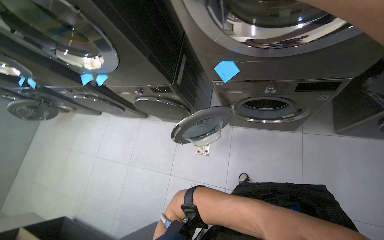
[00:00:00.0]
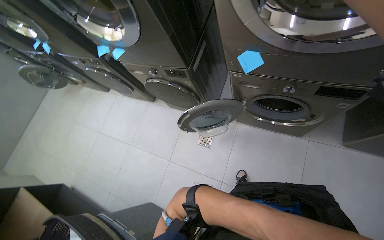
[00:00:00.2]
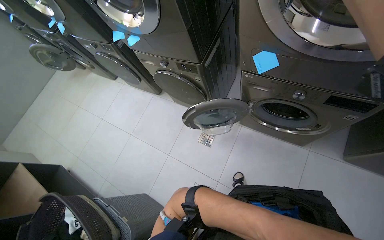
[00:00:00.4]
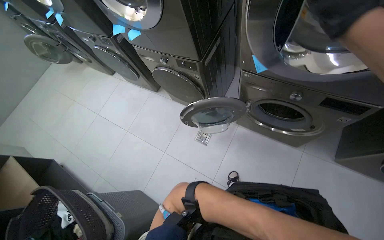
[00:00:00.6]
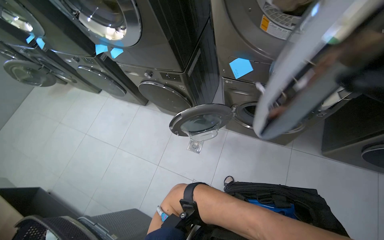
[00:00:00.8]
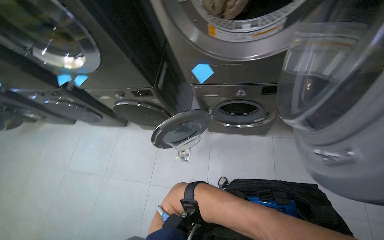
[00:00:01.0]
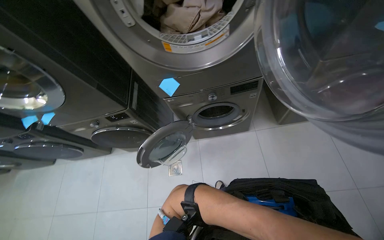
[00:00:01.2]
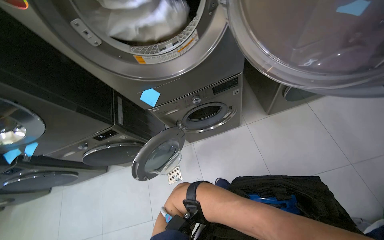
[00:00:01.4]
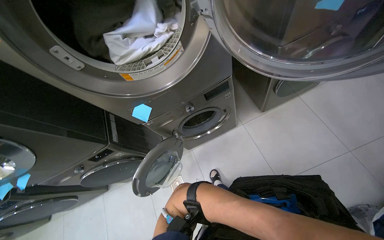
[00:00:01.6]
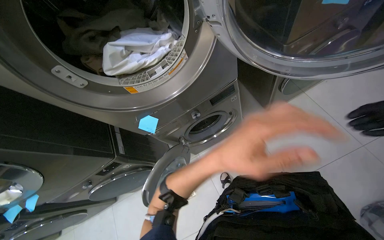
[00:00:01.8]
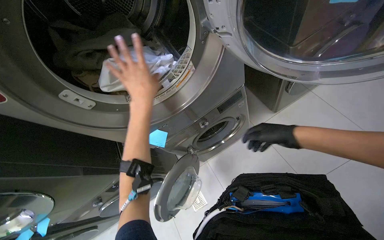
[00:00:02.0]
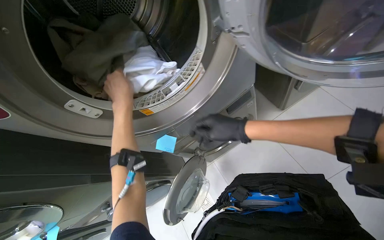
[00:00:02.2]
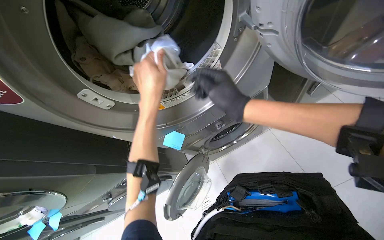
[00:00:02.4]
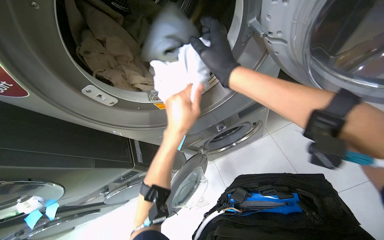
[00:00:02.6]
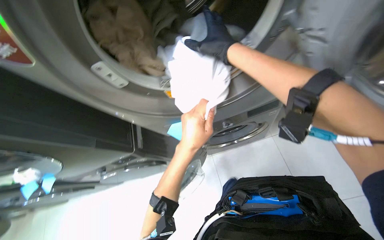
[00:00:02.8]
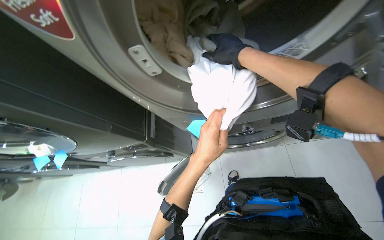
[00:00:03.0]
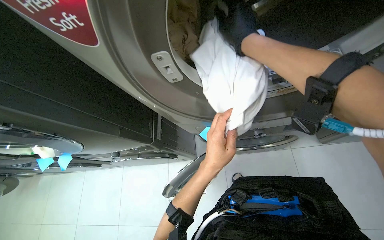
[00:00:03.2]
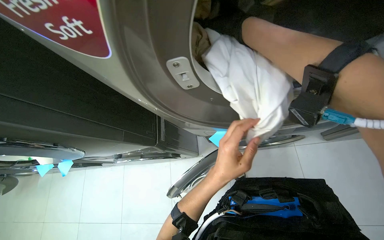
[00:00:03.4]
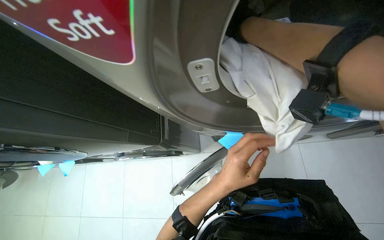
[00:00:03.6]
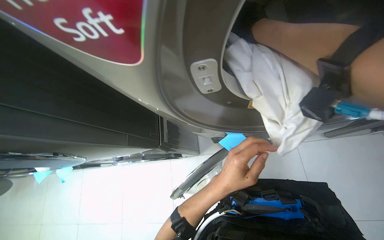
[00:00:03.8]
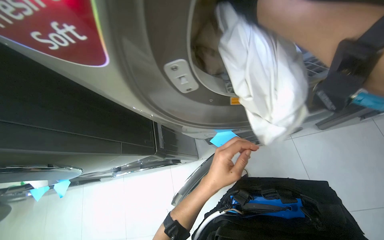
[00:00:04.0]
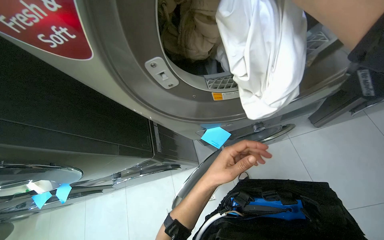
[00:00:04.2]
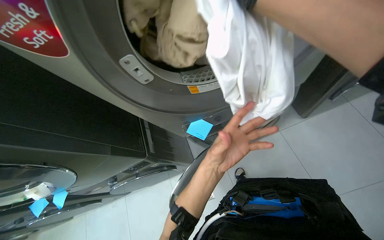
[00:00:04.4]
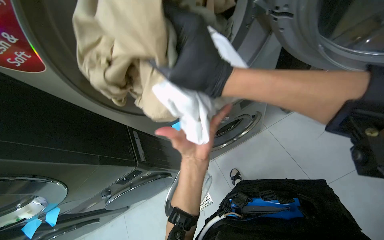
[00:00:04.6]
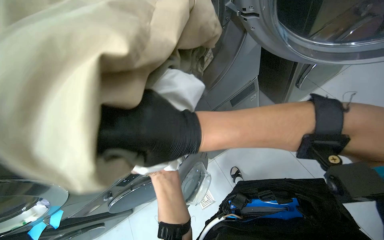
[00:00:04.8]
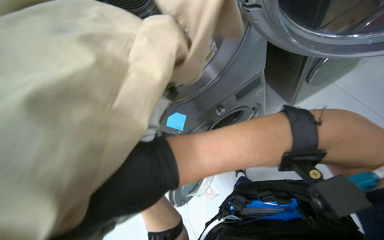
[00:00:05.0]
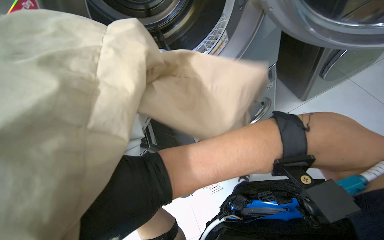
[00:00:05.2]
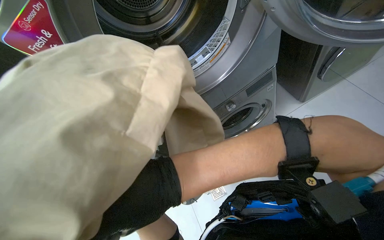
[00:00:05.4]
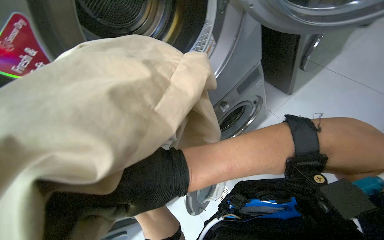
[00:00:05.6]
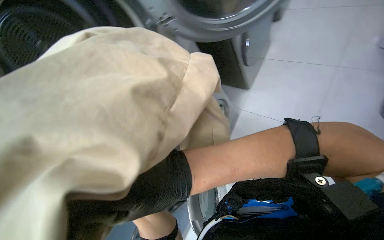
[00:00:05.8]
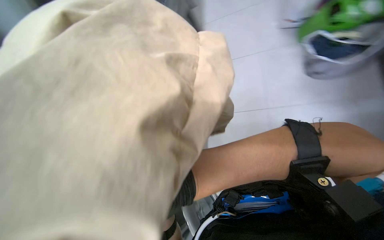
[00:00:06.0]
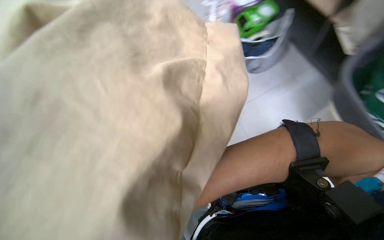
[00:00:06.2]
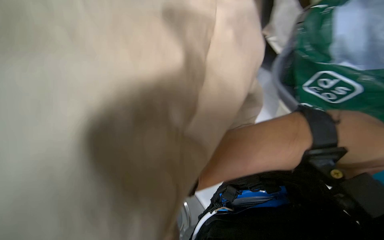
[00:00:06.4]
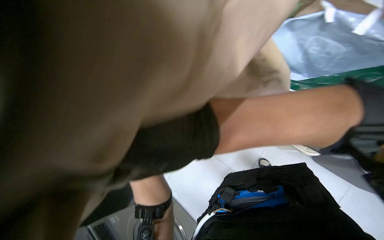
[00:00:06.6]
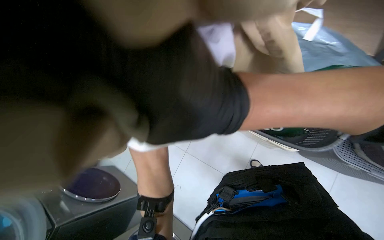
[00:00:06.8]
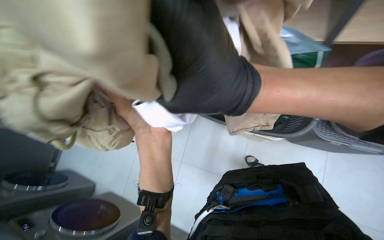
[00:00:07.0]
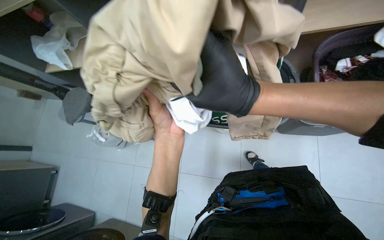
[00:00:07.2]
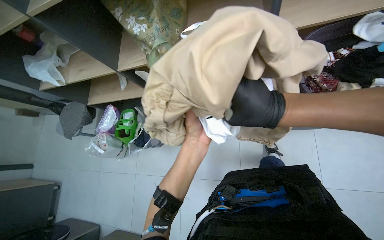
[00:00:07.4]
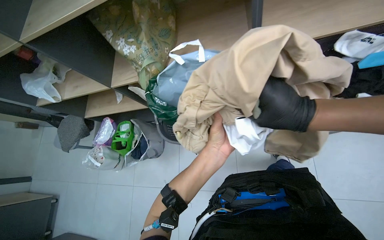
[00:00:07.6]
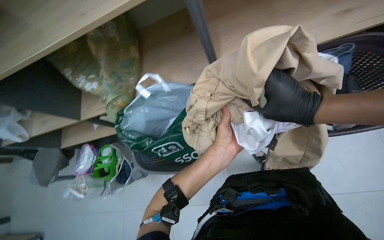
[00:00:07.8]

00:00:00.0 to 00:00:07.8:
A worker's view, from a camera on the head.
Job: managing laundry.
The whole recording: Operating laundry machines. The worker loads clothes into washing machines and dryers, closes doors, and checks filters.
00:00:00.0 to 00:00:01.6: The head turns to the right by roughly 35 degrees.
00:00:04.6 to 00:00:06.2: The camera sweeps to the right, by roughly 30 degrees.
00:00:06.2 to 00:00:07.8: The head rotates roughly 40 degrees to the right.

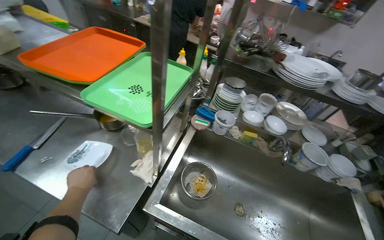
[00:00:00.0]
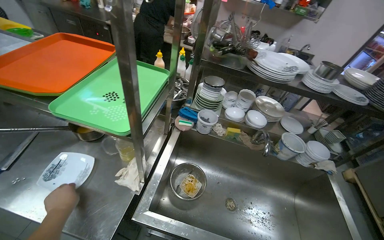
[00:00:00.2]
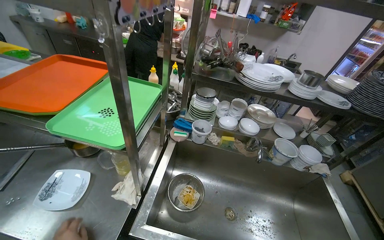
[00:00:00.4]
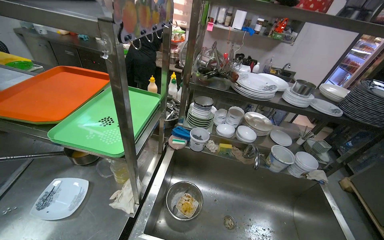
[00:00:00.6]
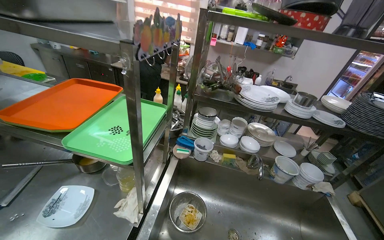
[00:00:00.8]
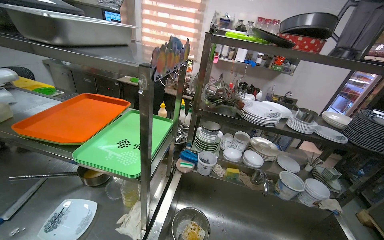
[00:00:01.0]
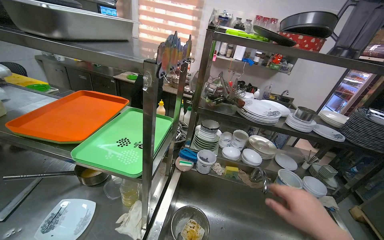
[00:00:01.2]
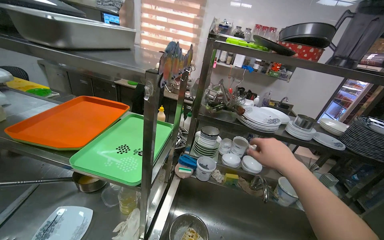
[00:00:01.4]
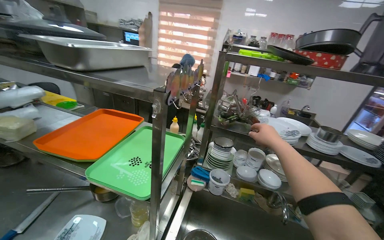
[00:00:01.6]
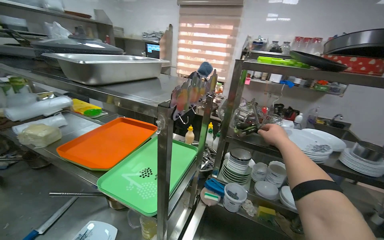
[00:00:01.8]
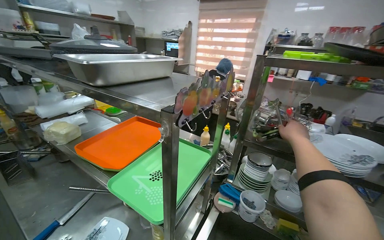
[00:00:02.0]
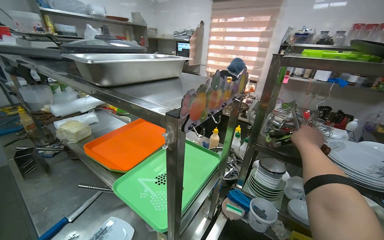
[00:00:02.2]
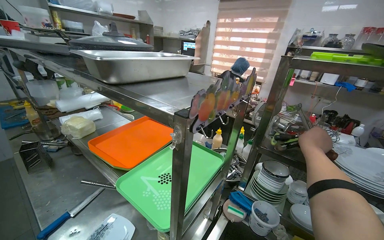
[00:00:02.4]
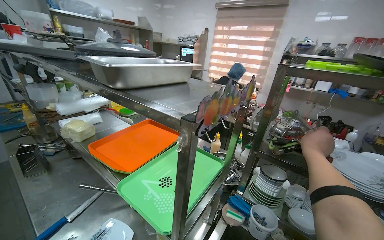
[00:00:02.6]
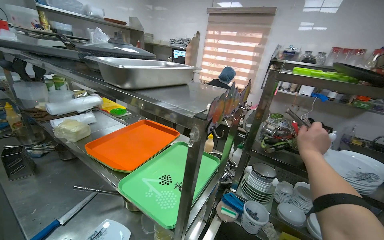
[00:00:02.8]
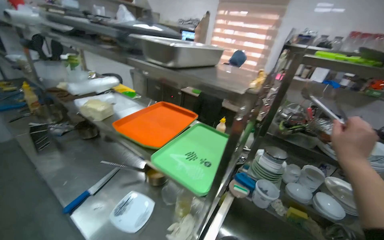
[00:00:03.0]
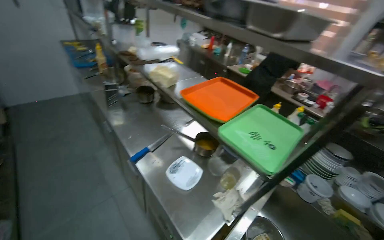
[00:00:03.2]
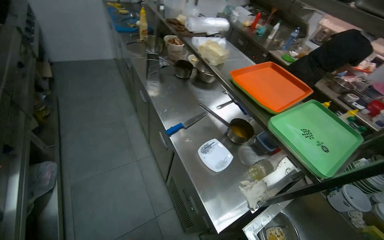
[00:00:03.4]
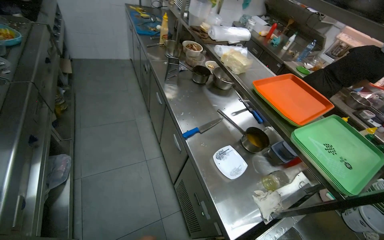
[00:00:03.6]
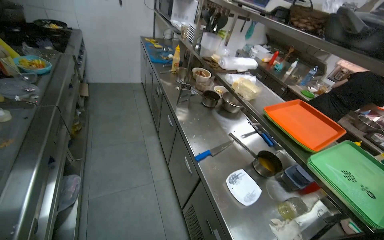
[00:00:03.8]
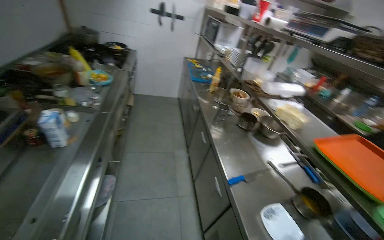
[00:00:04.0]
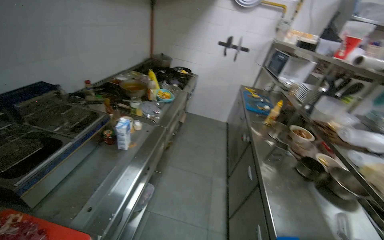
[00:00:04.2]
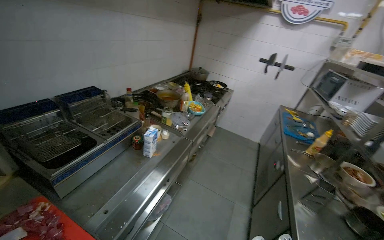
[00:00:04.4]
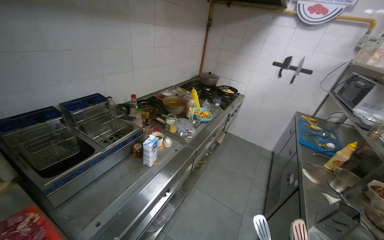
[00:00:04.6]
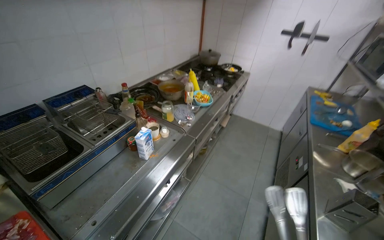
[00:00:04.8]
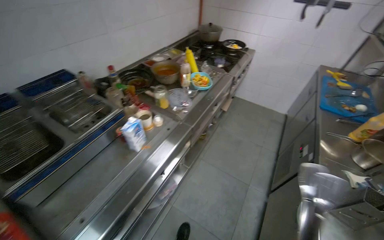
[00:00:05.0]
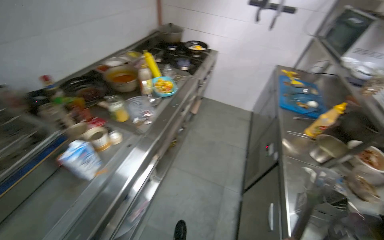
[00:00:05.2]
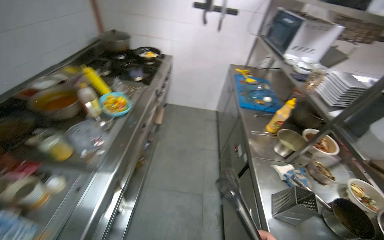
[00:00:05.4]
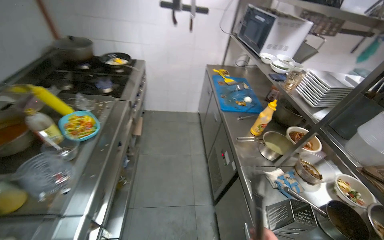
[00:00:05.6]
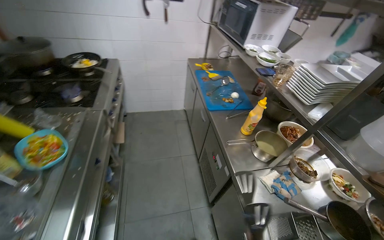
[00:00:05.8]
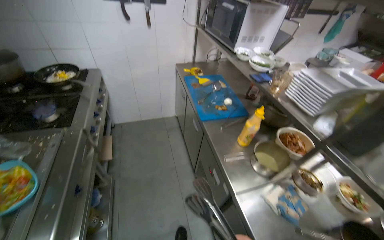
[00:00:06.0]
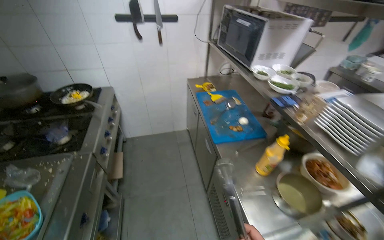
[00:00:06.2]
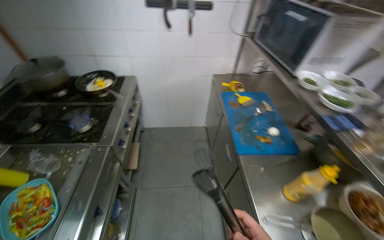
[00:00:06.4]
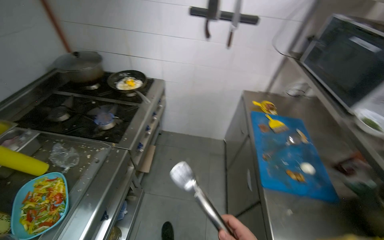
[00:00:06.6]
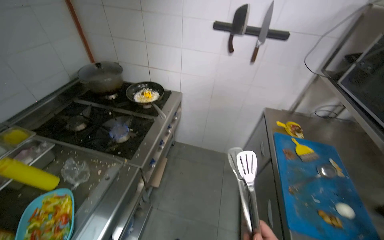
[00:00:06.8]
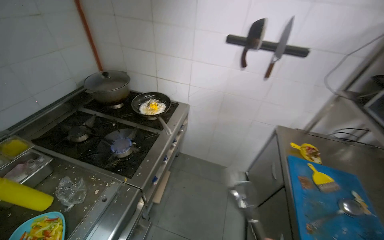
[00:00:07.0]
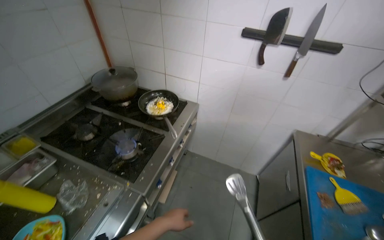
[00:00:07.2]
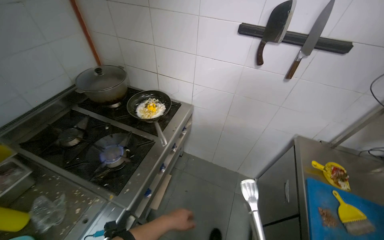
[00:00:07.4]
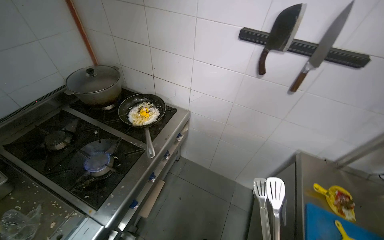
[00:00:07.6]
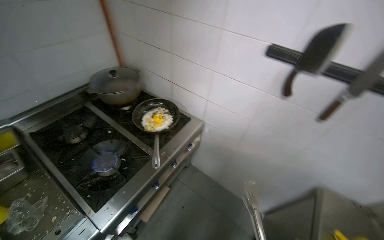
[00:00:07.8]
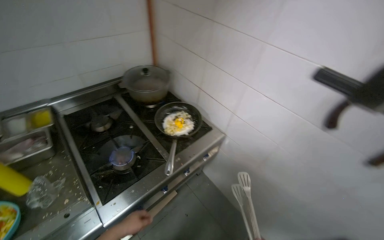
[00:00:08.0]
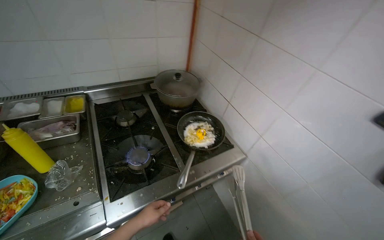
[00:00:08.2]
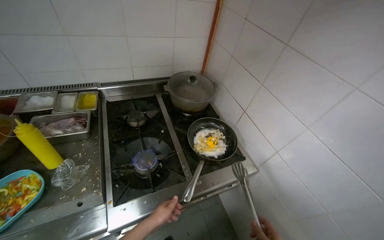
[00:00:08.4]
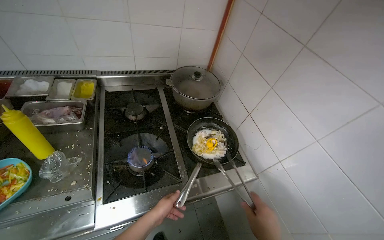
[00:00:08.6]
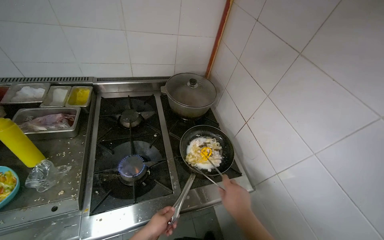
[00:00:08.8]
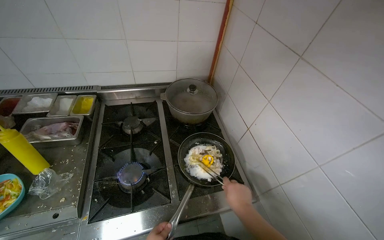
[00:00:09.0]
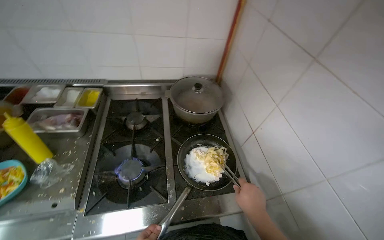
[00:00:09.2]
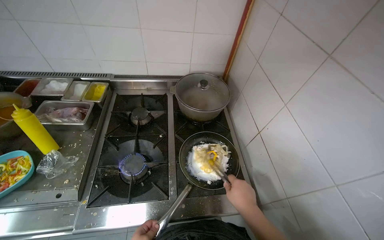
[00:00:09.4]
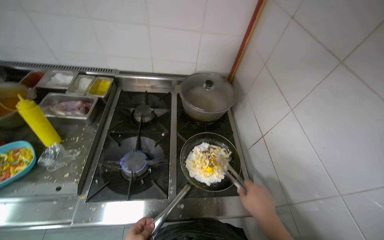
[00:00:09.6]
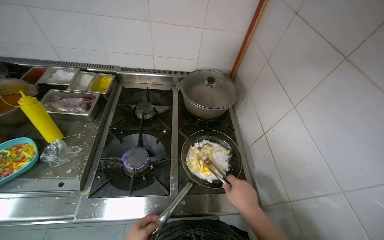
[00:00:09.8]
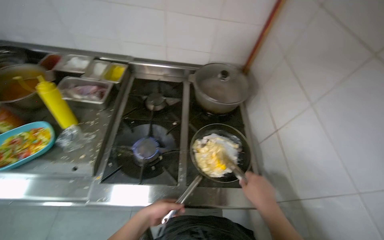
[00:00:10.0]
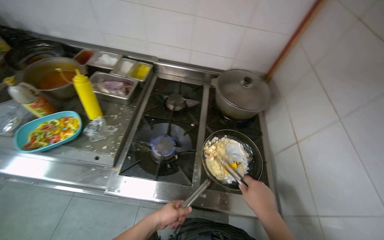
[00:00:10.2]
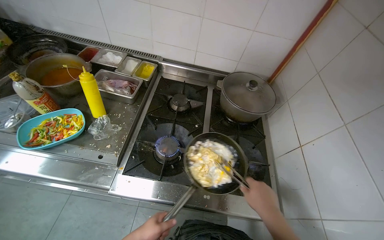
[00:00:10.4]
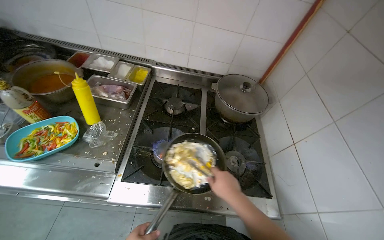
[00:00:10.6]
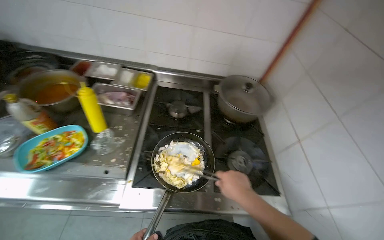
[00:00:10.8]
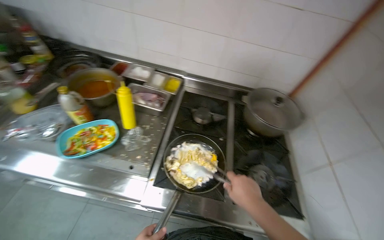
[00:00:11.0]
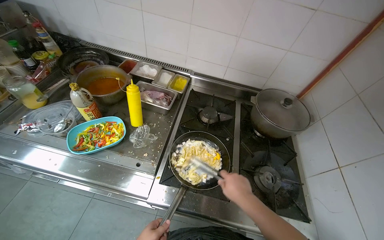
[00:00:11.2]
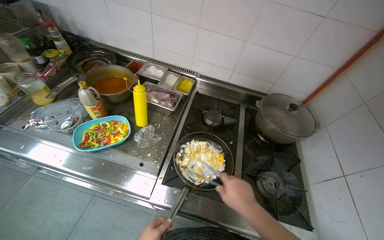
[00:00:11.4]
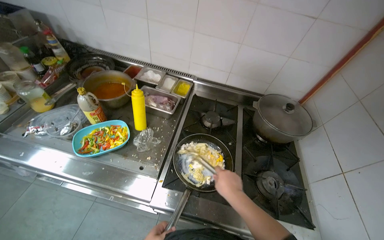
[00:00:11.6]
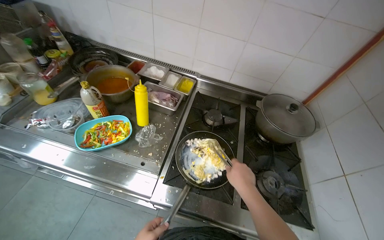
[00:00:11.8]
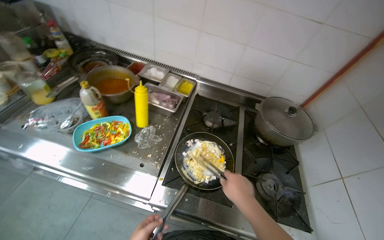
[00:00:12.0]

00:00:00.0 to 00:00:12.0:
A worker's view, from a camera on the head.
Job: cooking food.
The whole recording: Stirring ingredients in pan. The worker stirs ingredients in a pan on the stove using tongs.
00:00:00.0 to 00:00:01.6: The view tips upward by about 20 degrees.
00:00:03.0 to 00:00:04.4: The wearer moves some 60 cm. The wearer's head swings roughly 80 degrees to the left. The camera pitches upward, by some 10 degrees.
00:00:04.4 to 00:00:06.0: The camera is carried some 1 m. The head turns to the right by about 45 degrees. The view tilts about 15 degrees downward.
00:00:06.0 to 00:00:07.6: The camera is carried roughly 90 cm. The head turns to the left by some 40 degrees.
00:00:07.6 to 00:00:09.0: The wearer's head swings some 45 degrees to the left.
00:00:09.0 to 00:00:10.4: The head rotates about 20 degrees to the left.
00:00:10.4 to 00:00:12.0: The right hand travels to the left by approximately 25 cm.
